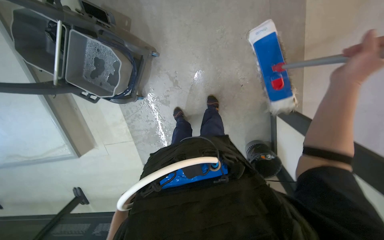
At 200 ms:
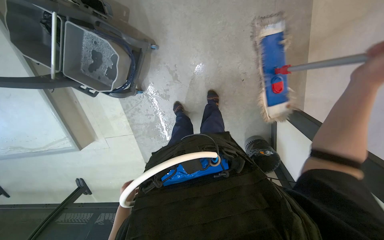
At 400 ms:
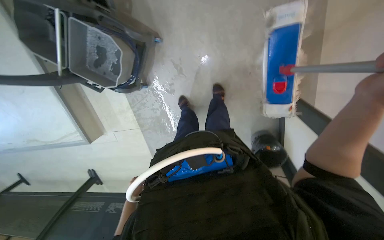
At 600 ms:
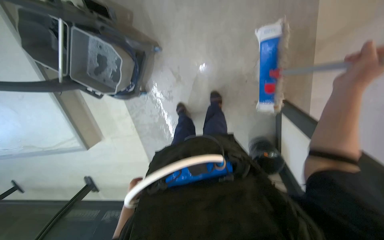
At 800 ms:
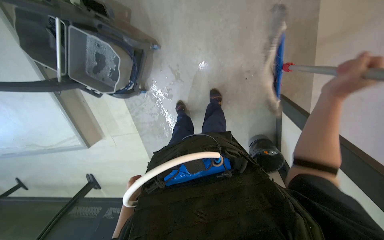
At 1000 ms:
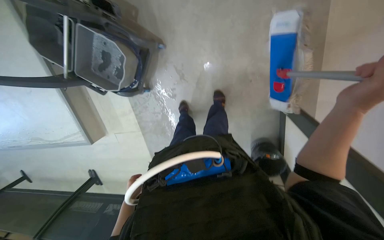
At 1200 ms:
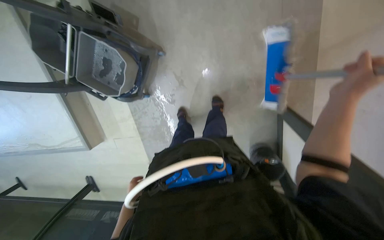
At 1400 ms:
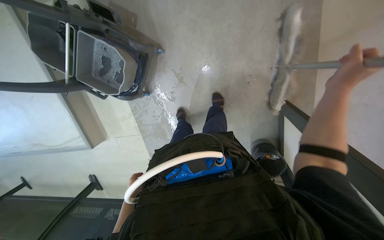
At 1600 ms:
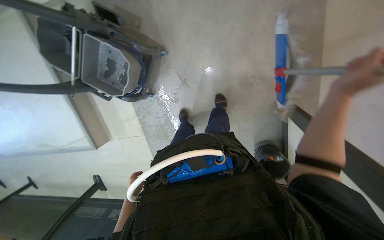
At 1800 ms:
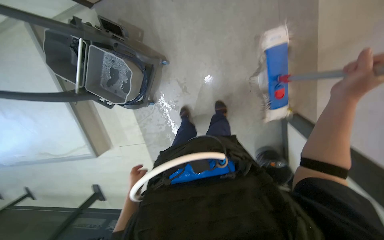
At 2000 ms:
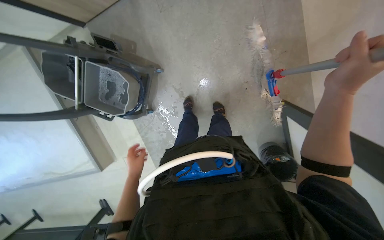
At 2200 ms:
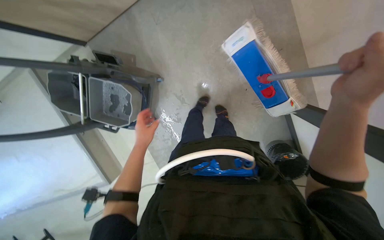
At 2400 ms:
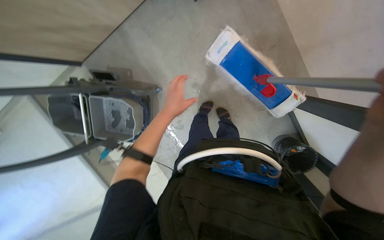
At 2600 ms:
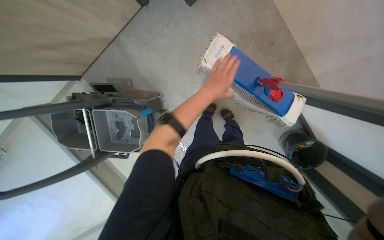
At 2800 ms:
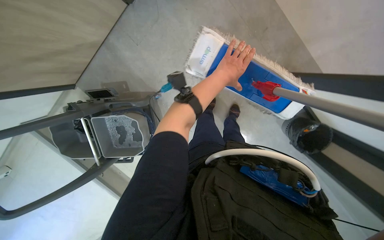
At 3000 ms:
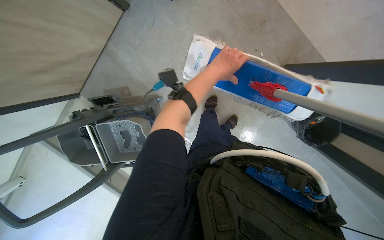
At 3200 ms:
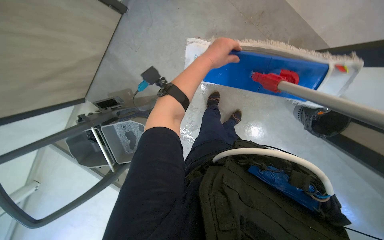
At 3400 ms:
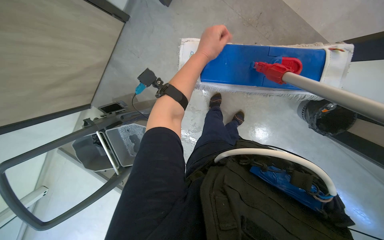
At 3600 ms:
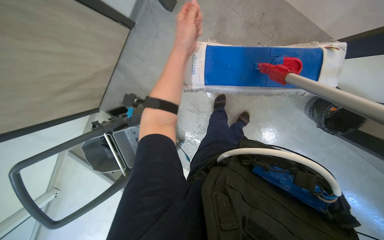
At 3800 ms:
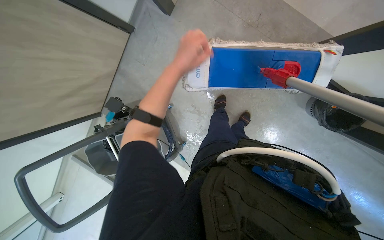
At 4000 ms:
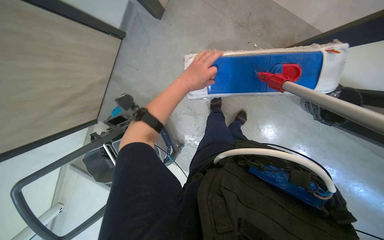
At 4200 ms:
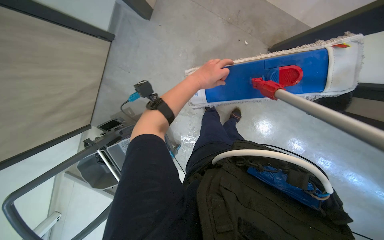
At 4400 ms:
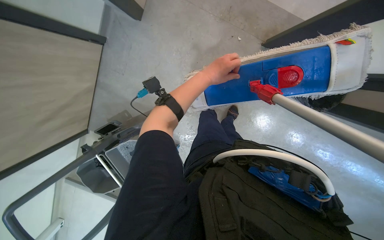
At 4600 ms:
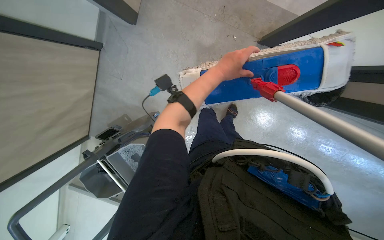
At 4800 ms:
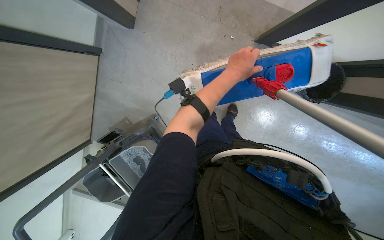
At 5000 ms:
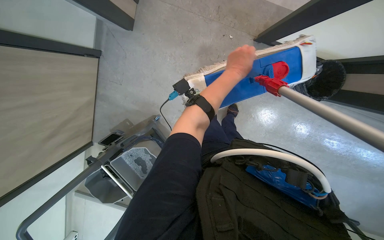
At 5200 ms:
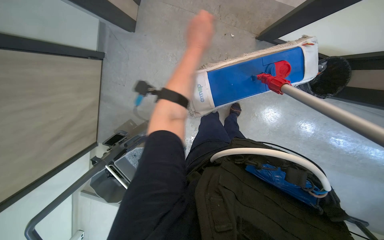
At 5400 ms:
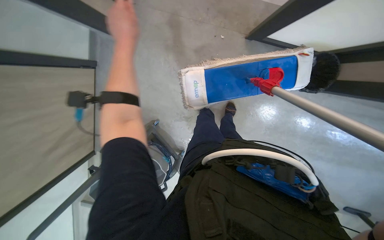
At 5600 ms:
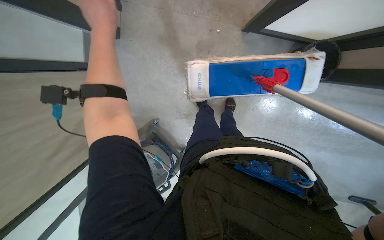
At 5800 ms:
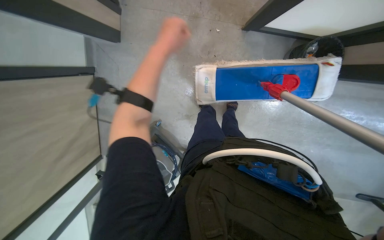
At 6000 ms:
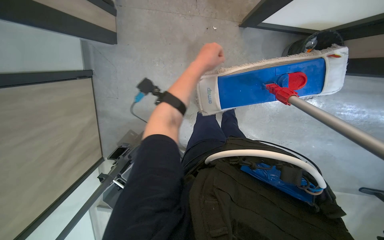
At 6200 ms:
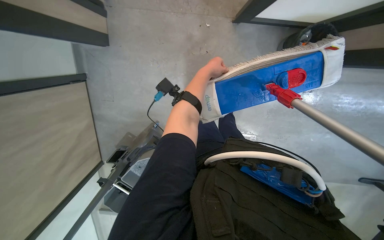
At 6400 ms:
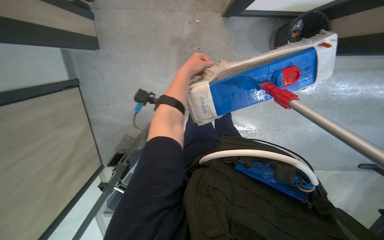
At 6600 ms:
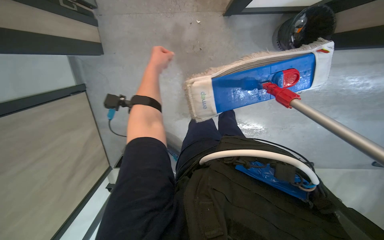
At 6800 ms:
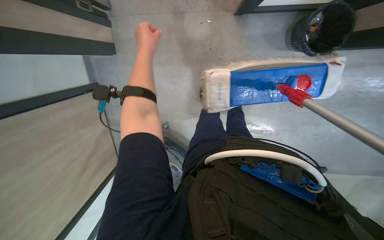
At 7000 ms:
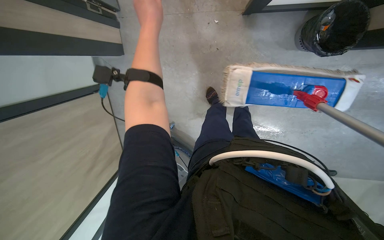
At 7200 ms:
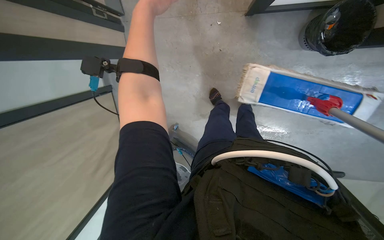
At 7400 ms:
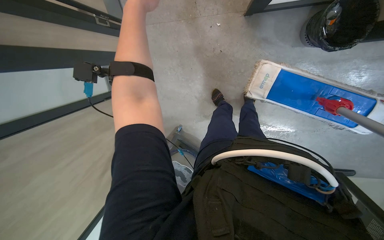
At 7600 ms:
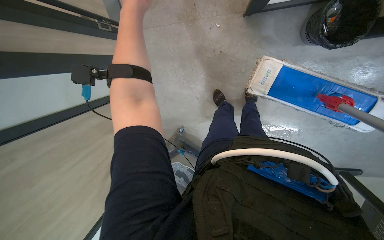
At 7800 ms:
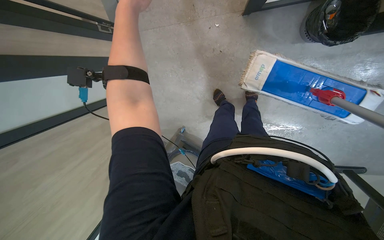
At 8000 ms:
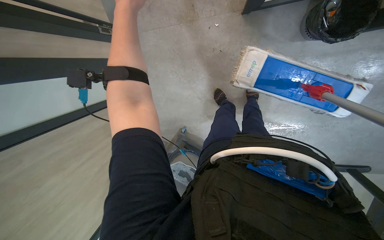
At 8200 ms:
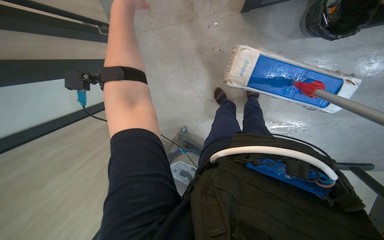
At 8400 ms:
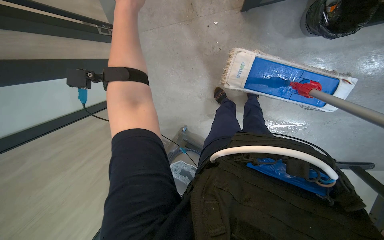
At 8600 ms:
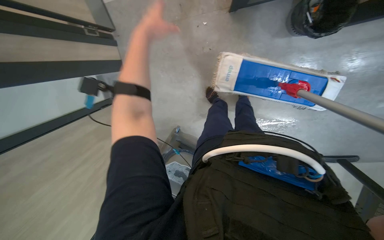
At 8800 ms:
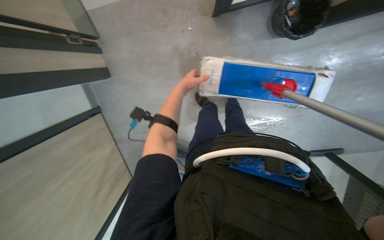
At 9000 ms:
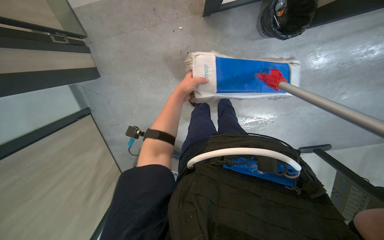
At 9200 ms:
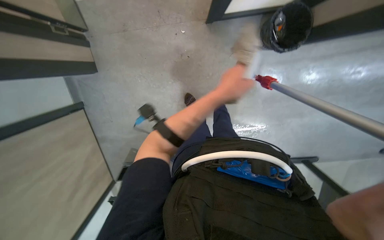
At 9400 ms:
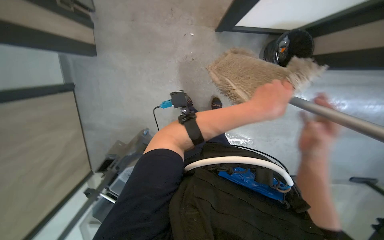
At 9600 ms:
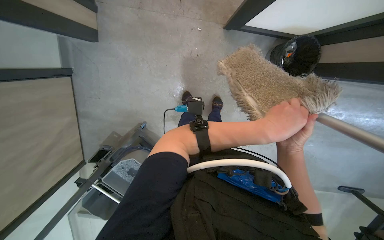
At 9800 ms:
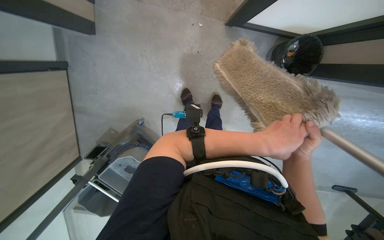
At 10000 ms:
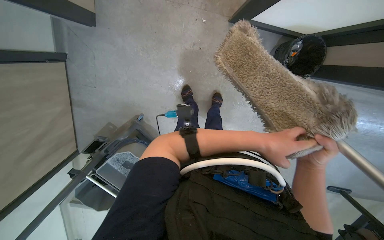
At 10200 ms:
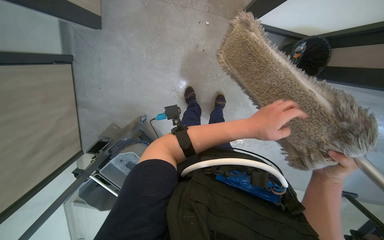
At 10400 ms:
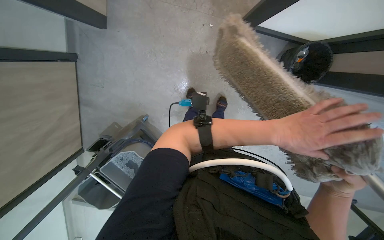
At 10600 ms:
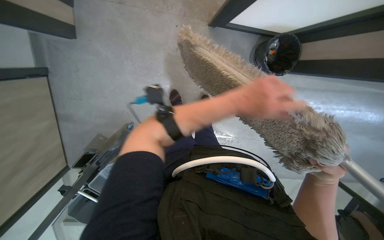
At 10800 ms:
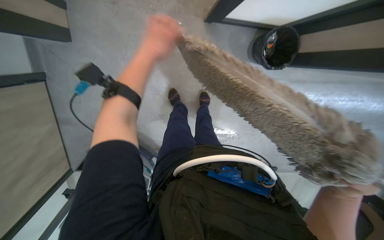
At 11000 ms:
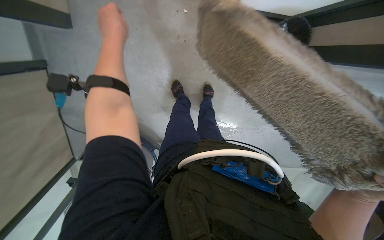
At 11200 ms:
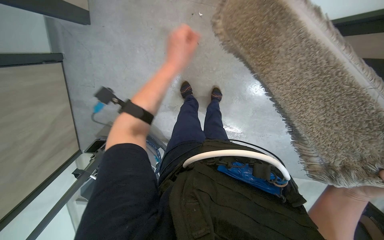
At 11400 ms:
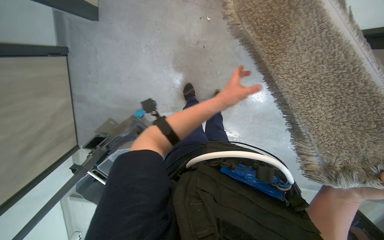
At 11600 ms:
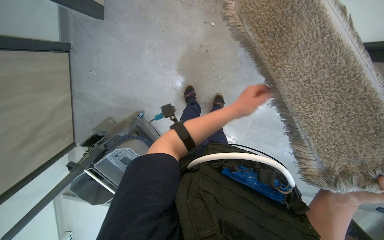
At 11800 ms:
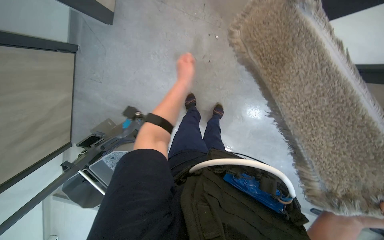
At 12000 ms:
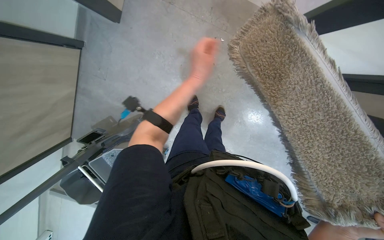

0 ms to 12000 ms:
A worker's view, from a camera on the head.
Job: preparing cleaning supplies.
The whole recording: Changing mop head. The worker finishes wringing out the mop head and attaches a new one to the handle.
1600 ms to 3000 ms: Everything in view rotates some 35 degrees counterclockwise. The left hand travels up the picture by roughly 60 cm.
4400 ms to 6000 ms: The left hand moves left and right over approximately 30 cm, changing direction 2 times.
6000 ms to 7600 ms: The left hand travels to the left, nearer to the camera and up the picture by roughly 20 cm.
10400 ms to 12000 ms: The left hand goes some 35 cm farther from the camera and up the picture, and travels to the left and back again, roughly 35 cm each way.

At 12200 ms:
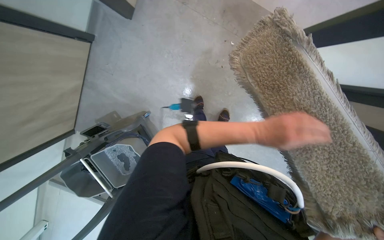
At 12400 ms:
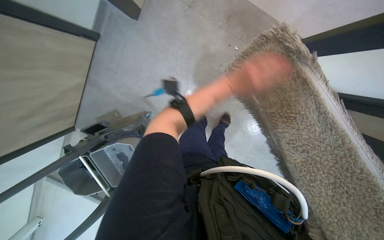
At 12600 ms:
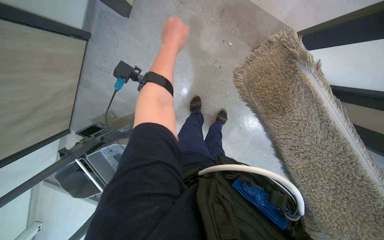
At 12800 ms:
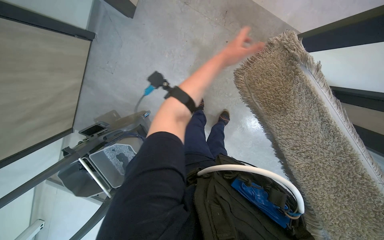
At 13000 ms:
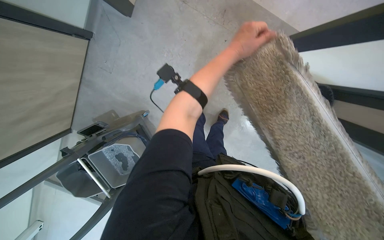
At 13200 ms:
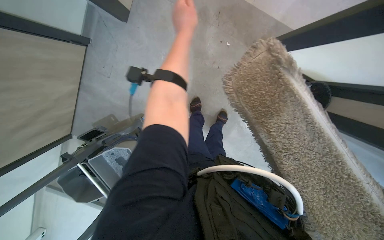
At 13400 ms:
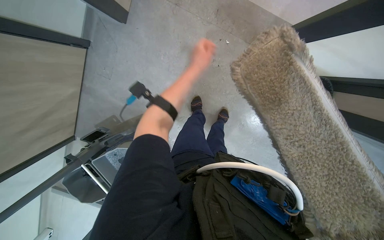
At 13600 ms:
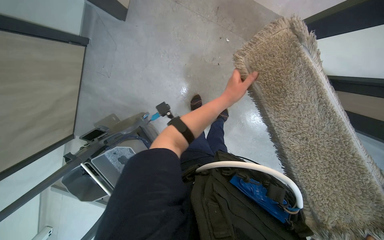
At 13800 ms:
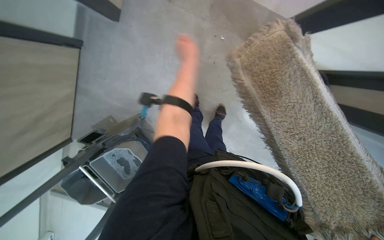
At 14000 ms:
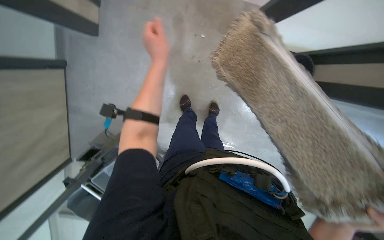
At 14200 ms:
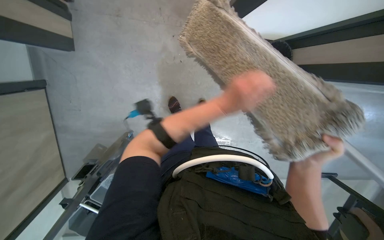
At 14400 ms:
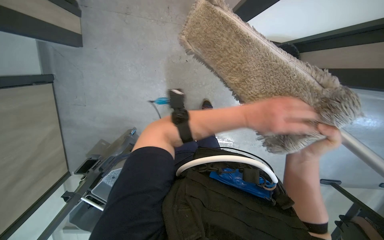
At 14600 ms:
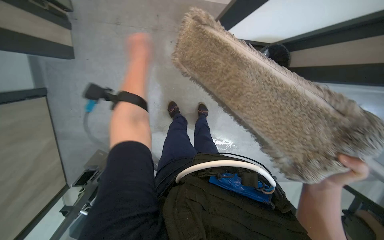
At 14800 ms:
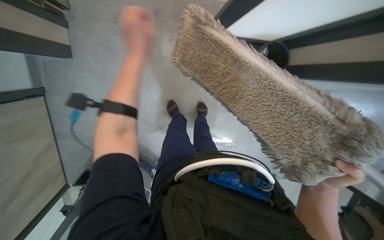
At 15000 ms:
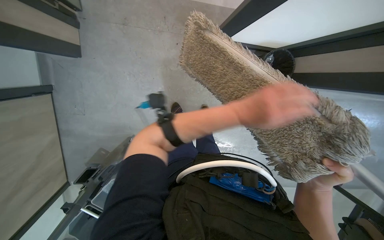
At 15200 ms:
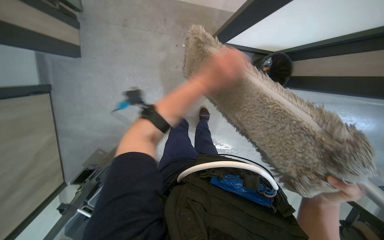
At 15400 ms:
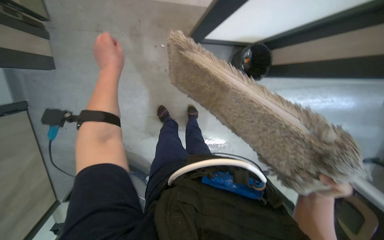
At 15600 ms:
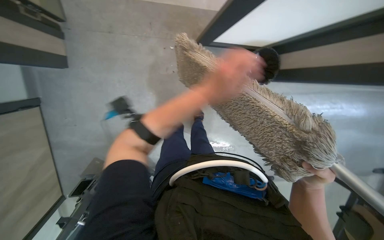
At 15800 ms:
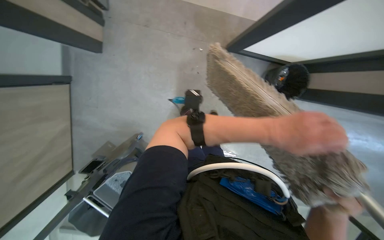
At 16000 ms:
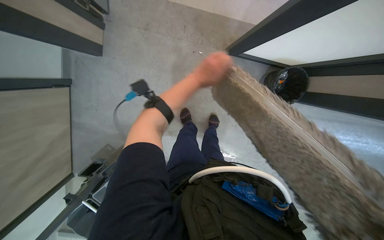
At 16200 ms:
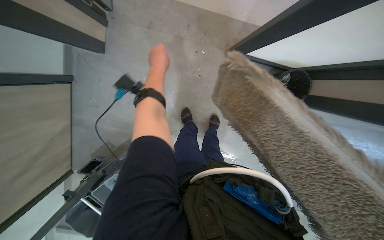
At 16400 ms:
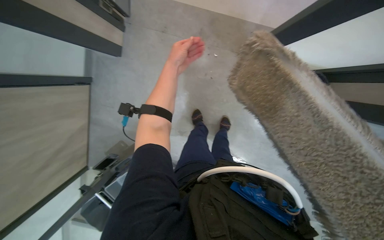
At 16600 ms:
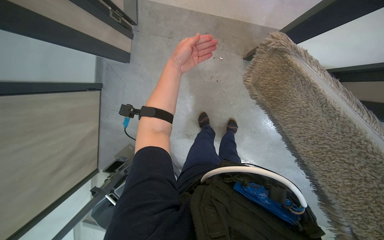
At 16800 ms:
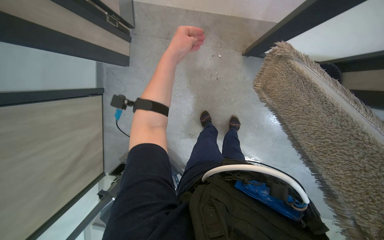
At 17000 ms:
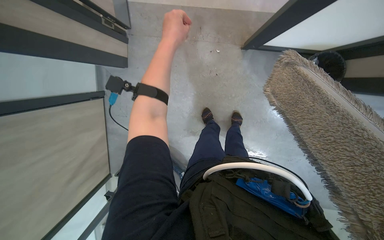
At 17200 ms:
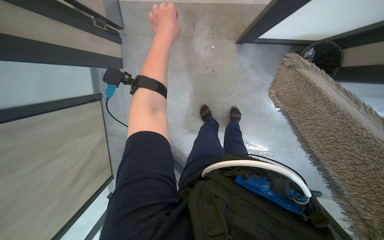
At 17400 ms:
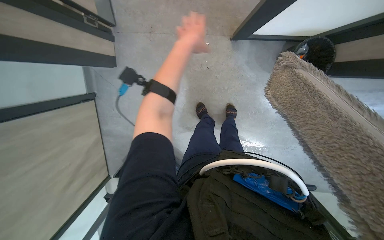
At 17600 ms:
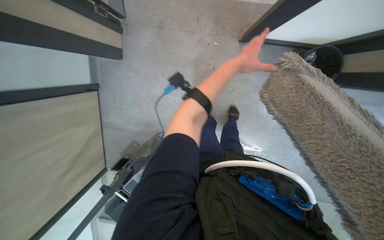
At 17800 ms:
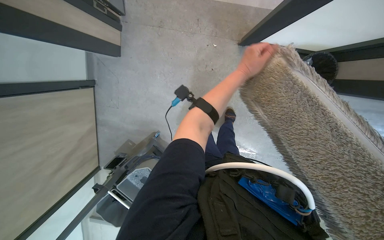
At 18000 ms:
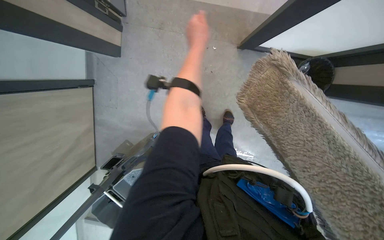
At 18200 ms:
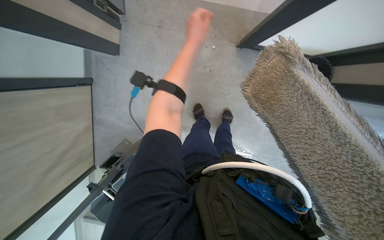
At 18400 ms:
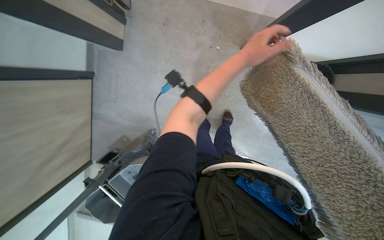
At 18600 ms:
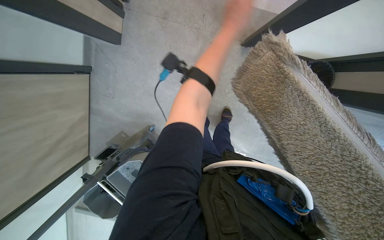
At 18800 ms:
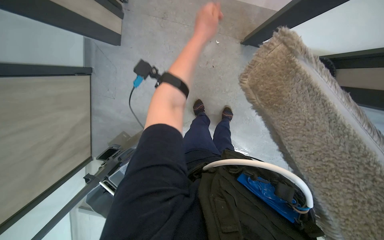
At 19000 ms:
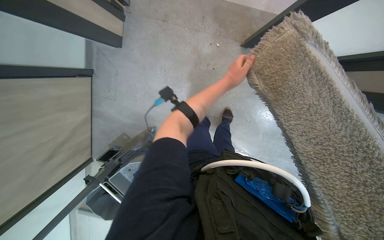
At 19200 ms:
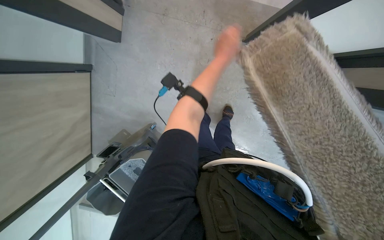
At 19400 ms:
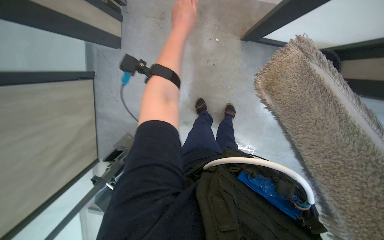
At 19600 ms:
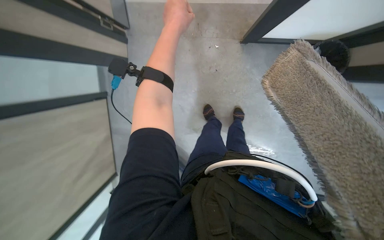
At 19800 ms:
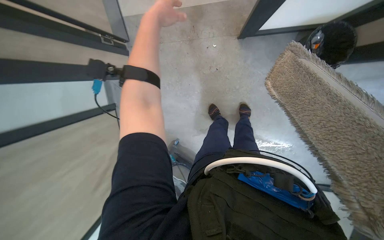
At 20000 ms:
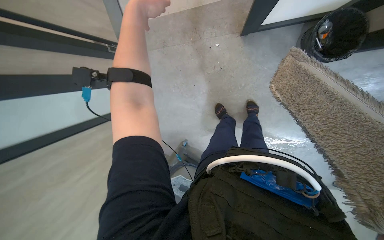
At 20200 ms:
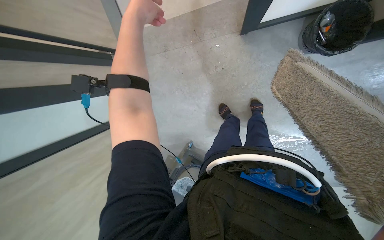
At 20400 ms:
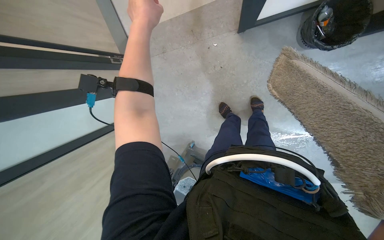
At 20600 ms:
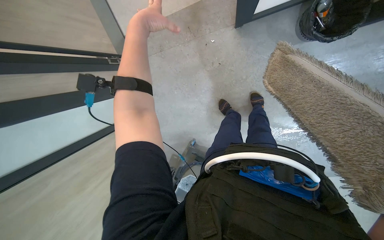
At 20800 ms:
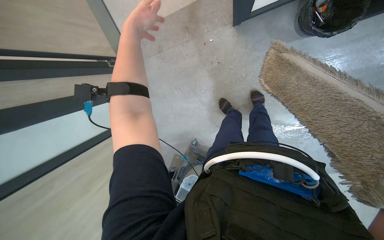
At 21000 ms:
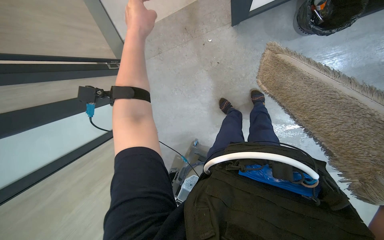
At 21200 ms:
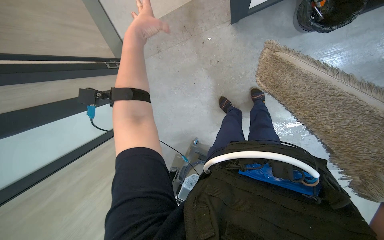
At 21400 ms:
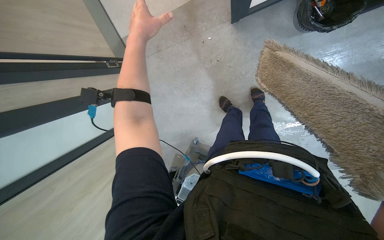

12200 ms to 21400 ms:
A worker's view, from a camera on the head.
Job: preparing cleaning supplies.
The whole recording: Changing mop head. The worker finishes wringing out the mop head and attaches a new one to the handle.
16800 ms to 18400 ms: The left hand travels to the right by some 20 cm, and travels farther from the camera and back again, roughly 35 cm each way.
18400 ms to 19800 ms: The left hand swings left and right, about 20 cm each way, with 2 reversals.
